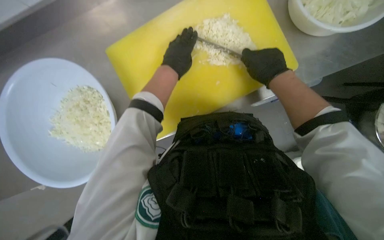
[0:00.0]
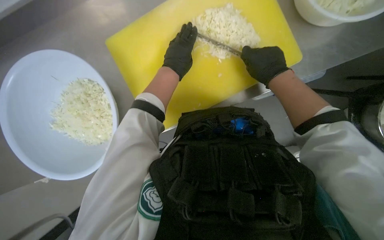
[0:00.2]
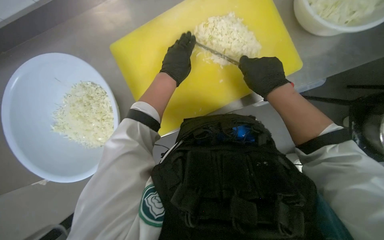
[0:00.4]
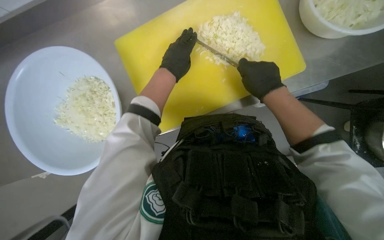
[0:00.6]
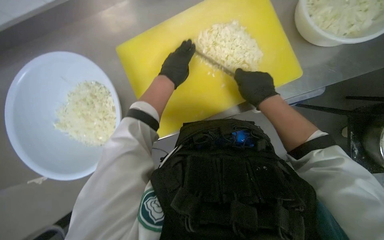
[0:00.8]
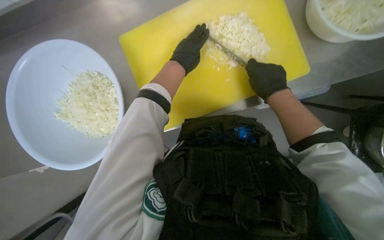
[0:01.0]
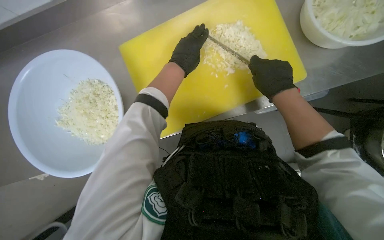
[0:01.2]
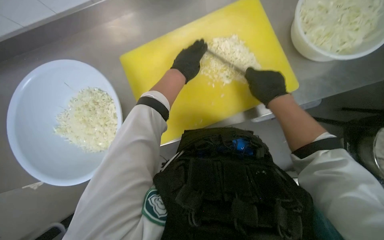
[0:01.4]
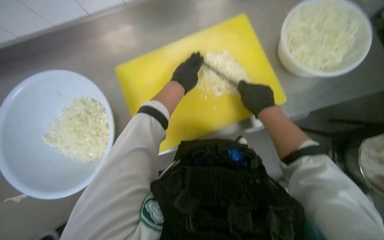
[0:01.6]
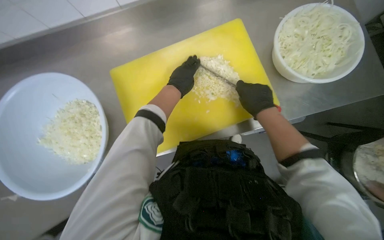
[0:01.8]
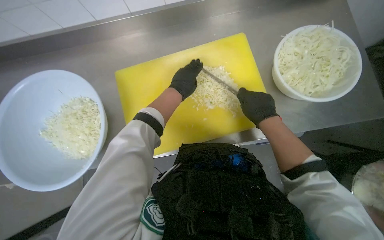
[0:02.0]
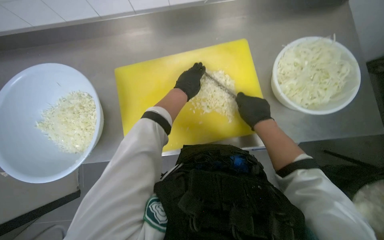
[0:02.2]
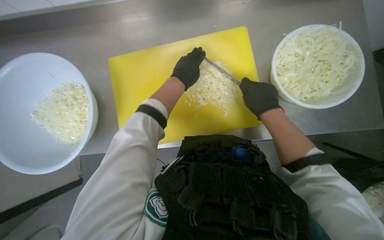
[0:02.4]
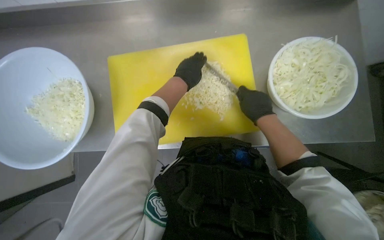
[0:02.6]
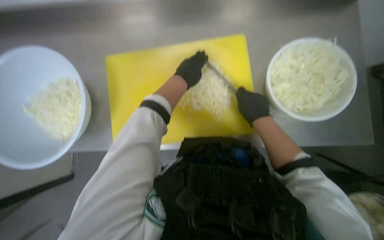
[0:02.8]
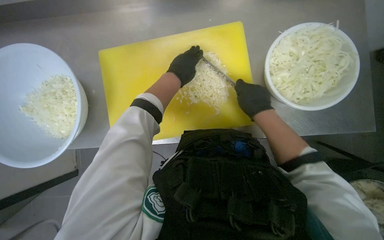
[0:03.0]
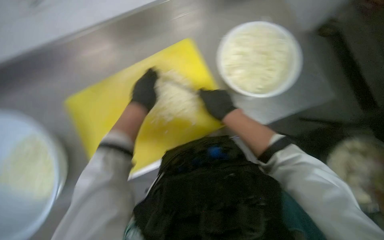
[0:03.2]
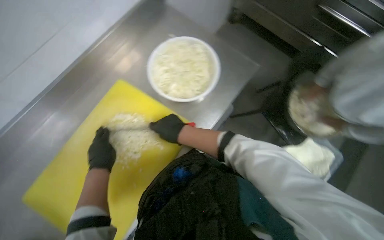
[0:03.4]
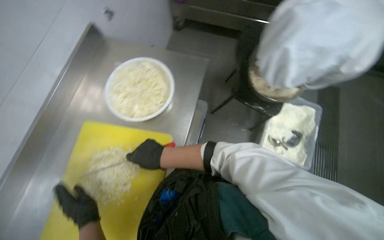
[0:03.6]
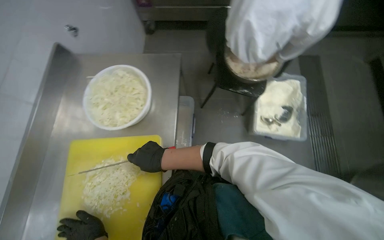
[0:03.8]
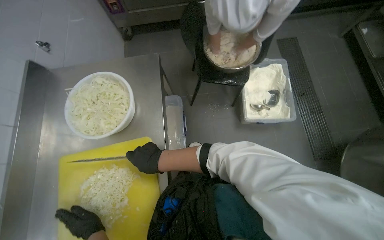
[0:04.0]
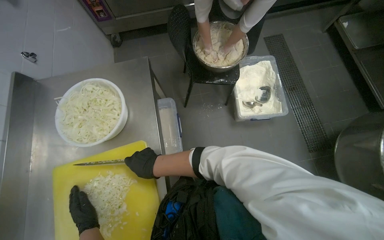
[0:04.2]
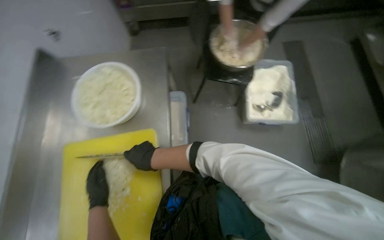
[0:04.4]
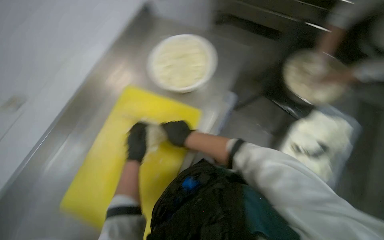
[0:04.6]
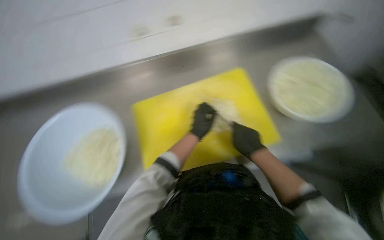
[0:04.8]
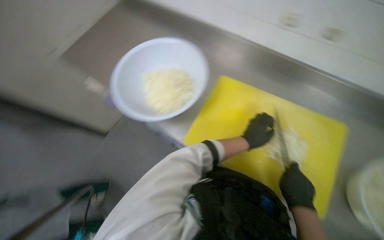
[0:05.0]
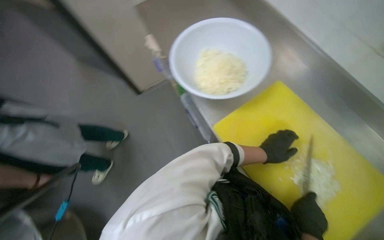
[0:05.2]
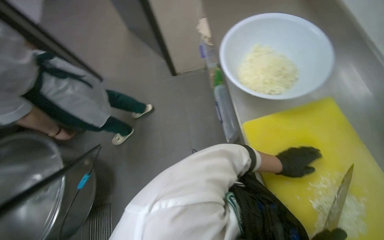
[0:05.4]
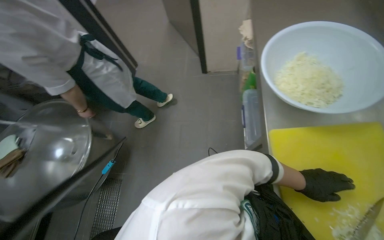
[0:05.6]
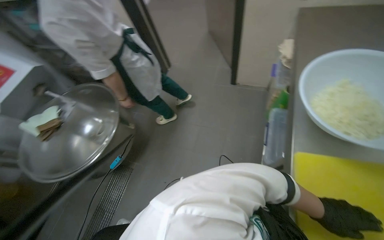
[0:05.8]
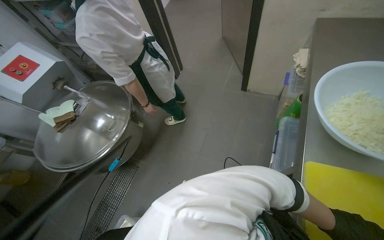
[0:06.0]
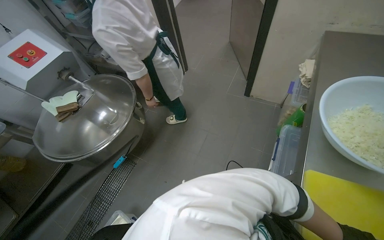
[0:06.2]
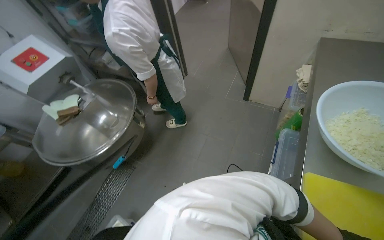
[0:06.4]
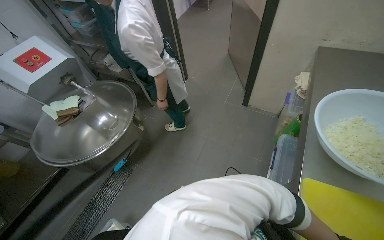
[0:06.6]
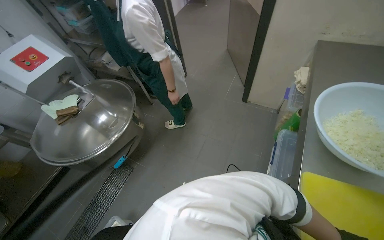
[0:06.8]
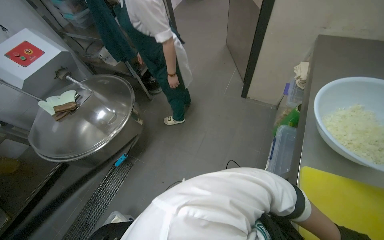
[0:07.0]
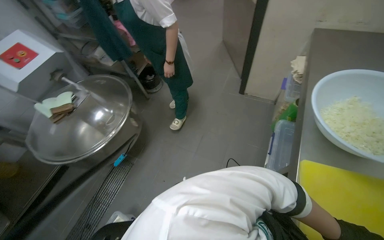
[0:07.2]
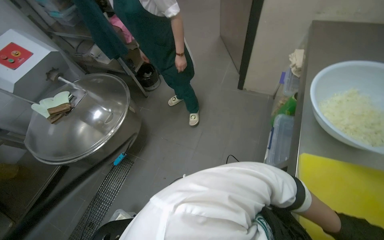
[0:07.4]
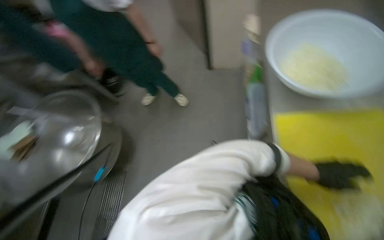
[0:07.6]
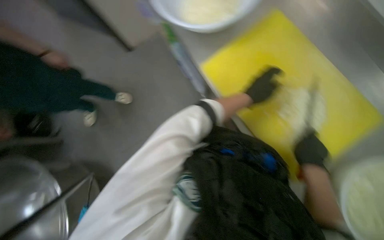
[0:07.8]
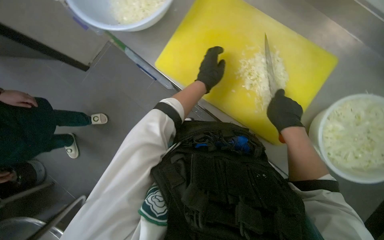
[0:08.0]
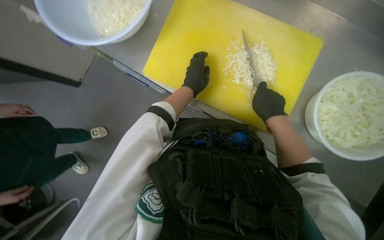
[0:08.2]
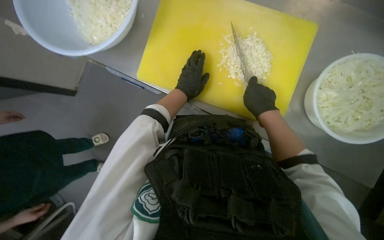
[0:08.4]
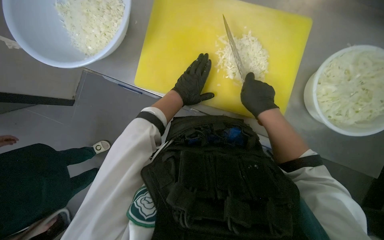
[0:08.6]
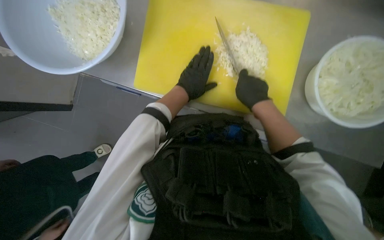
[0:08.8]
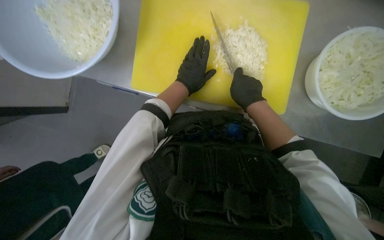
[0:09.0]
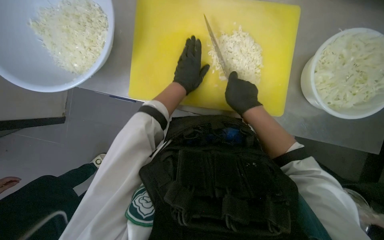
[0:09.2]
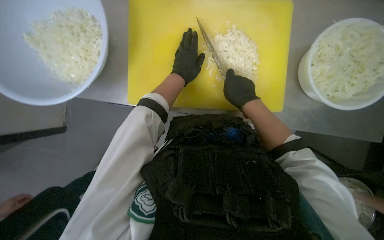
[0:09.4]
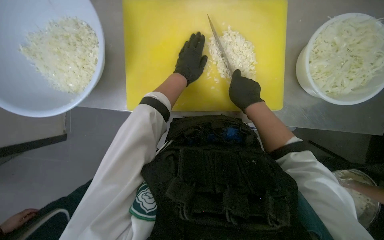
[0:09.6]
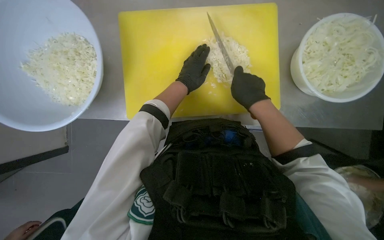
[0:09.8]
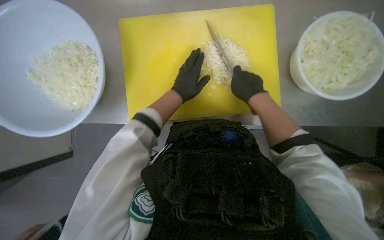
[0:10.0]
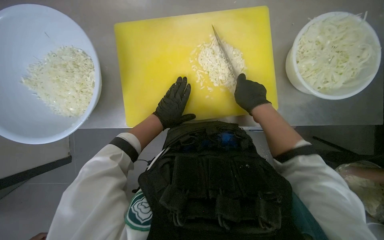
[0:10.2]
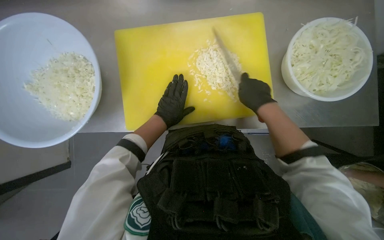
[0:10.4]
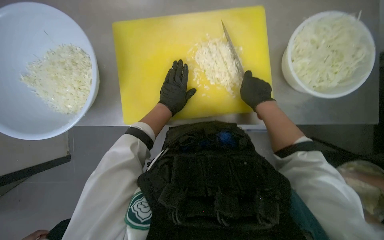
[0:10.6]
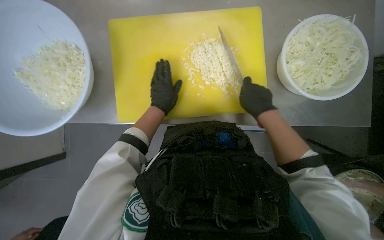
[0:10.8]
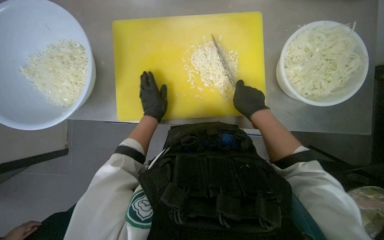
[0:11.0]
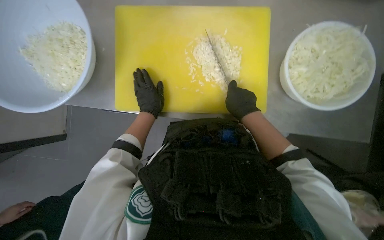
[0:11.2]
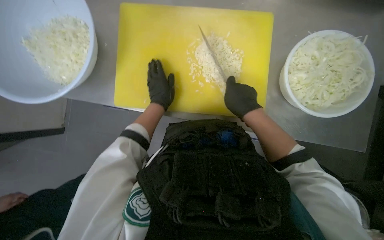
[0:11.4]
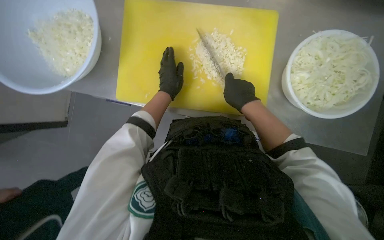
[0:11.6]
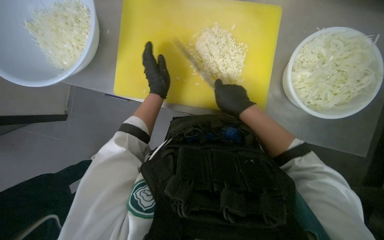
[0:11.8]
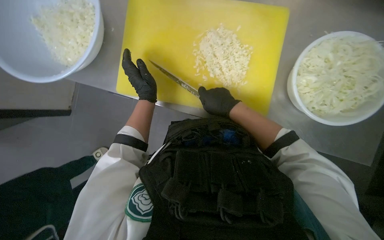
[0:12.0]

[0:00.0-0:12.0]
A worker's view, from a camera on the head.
Job: preparing food.
The whole recording: Chopping onions. The worker chops another piece of onion on the yellow cutting board.
0:00.0 to 0:01.6: The hands are busy where they are.
0:01.6 to 0:03.0: The hands stay close to where they were, moving slightly.
0:03.0 to 0:04.4: The wearer looks roughly 90 degrees further to the right.
0:04.4 to 0:06.0: The wearer looks approximately 135 degrees further to the left.
0:07.6 to 0:09.0: The head turns to the right by approximately 75 degrees. The view tilts approximately 10 degrees downward.
0:10.4 to 0:12.0: The right hand is displaced to the left by some 10 cm.

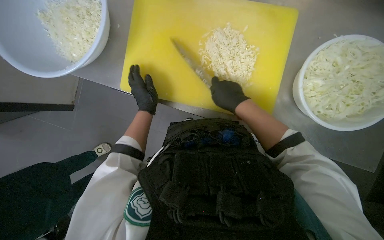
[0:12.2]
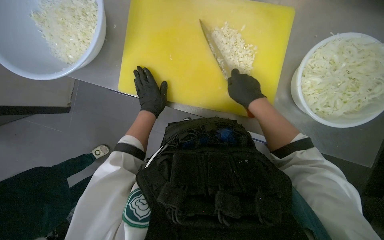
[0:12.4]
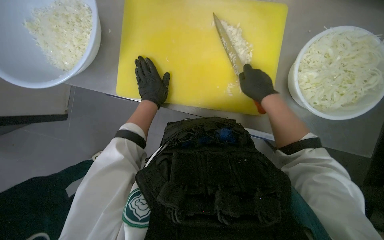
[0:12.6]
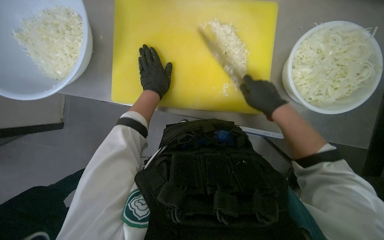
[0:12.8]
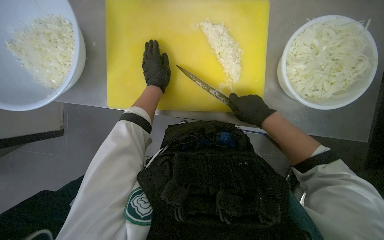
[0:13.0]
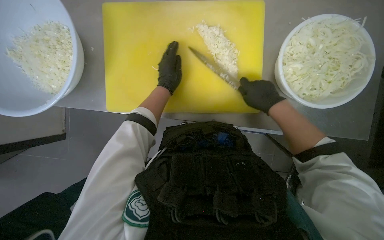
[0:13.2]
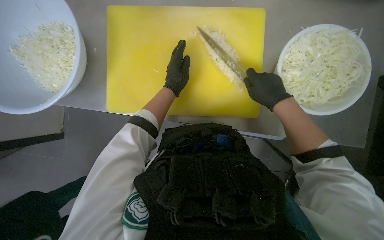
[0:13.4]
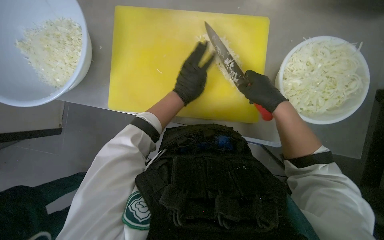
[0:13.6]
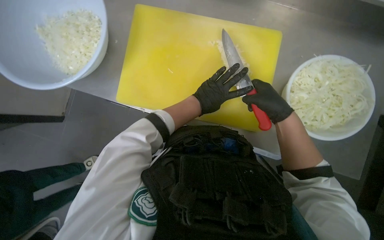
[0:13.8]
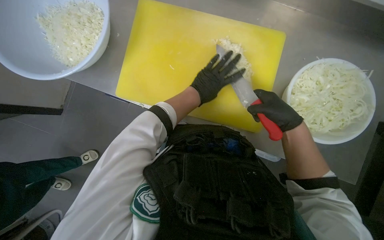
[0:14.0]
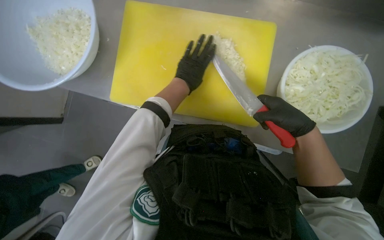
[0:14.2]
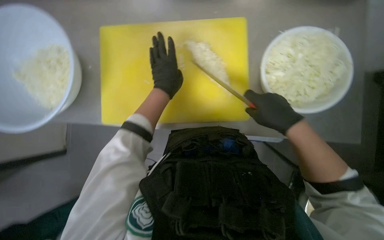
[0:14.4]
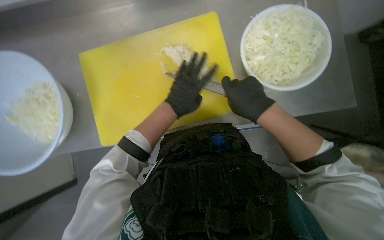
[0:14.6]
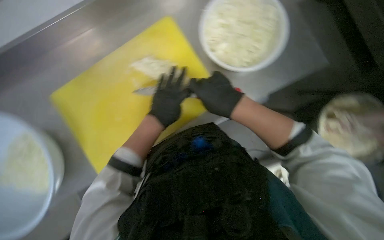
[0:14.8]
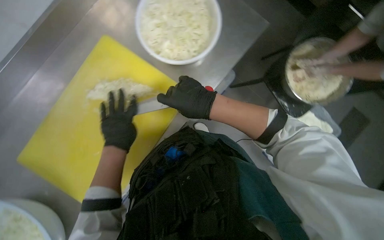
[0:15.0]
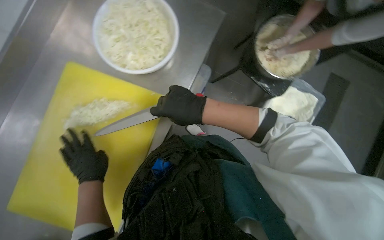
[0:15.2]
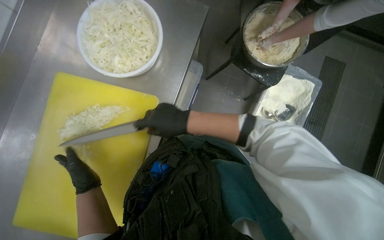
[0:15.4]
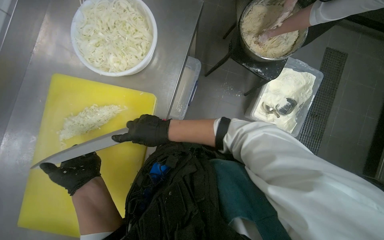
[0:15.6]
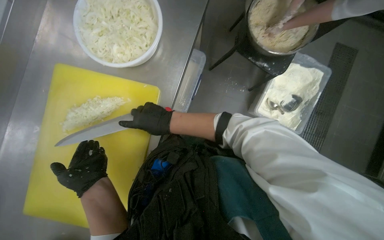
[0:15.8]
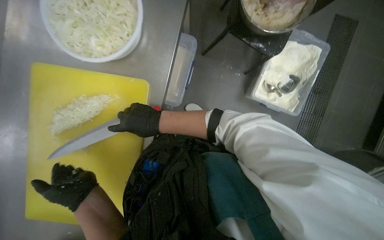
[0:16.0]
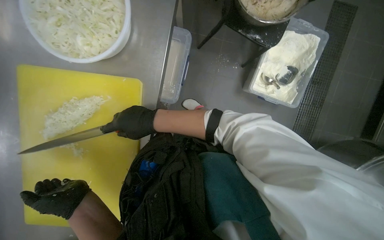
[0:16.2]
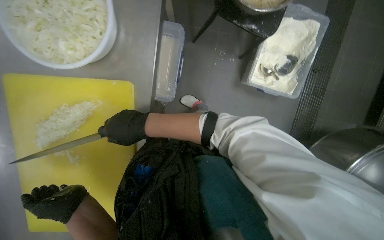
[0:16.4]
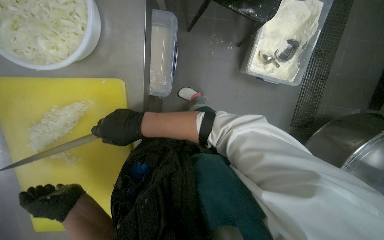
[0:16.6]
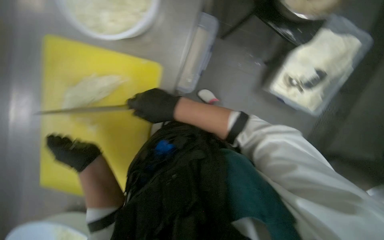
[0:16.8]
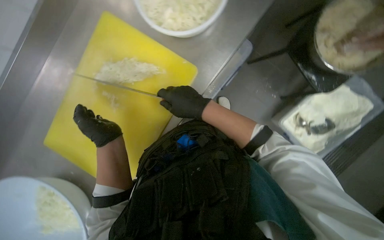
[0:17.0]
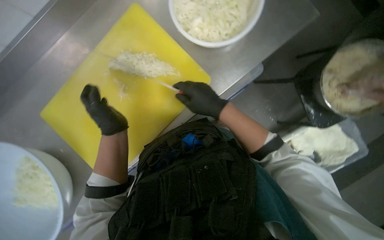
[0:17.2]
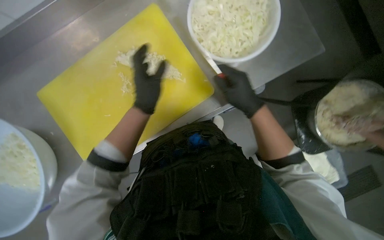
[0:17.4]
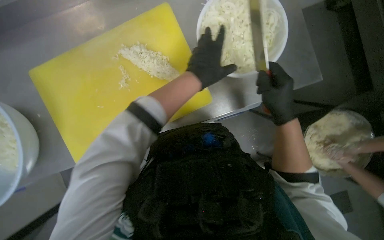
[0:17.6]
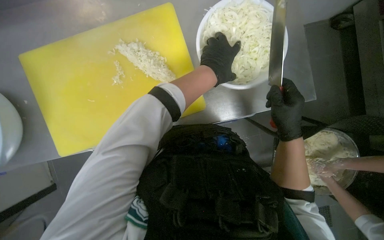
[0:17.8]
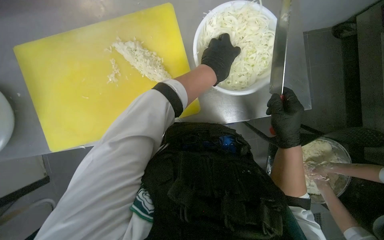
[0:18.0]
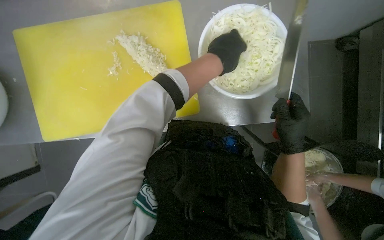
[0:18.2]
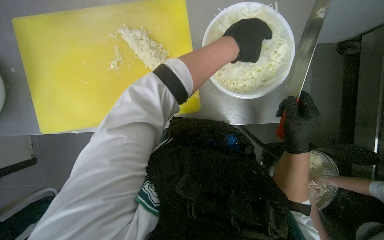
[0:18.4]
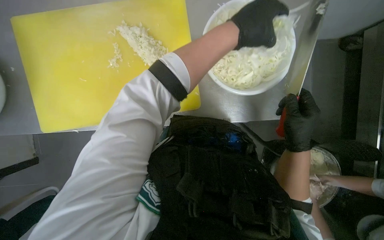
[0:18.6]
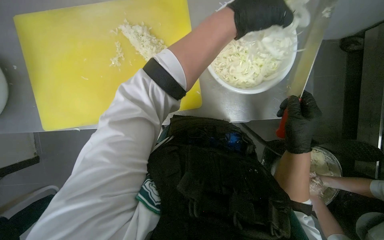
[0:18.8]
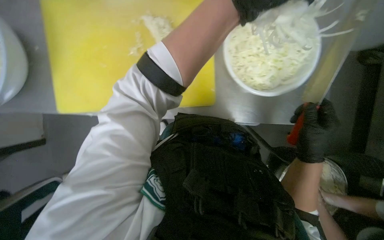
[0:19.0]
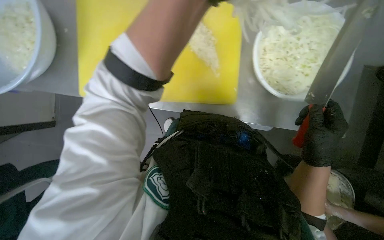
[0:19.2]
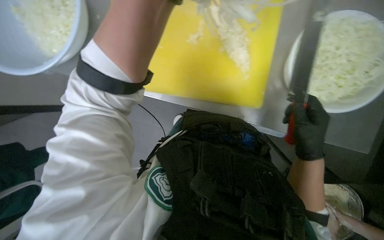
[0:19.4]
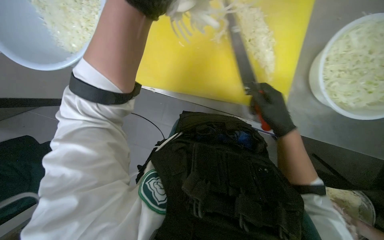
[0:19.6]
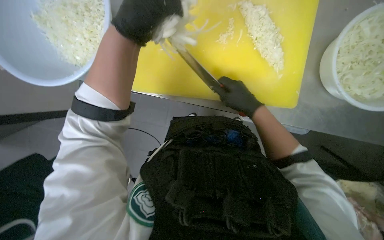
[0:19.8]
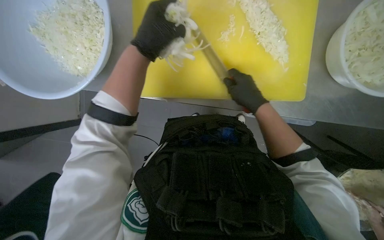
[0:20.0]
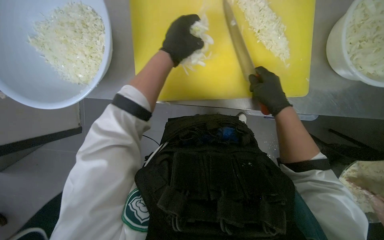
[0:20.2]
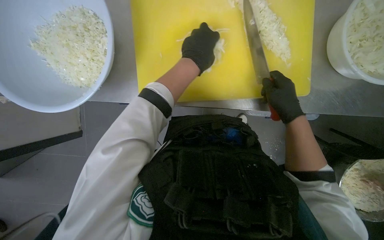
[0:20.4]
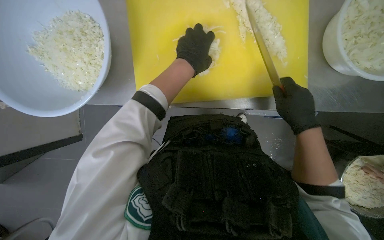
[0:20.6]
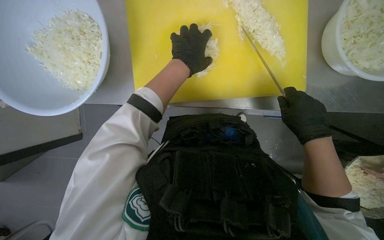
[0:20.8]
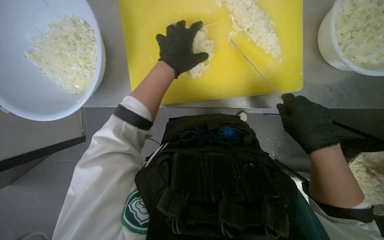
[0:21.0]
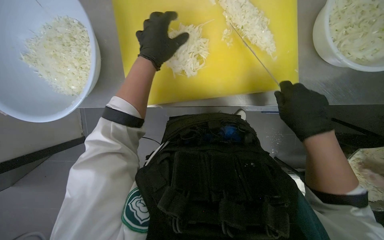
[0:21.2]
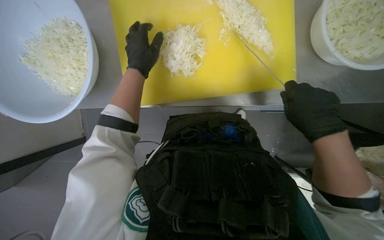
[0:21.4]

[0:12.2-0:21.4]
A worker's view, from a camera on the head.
Job: preparing food.
The whole recording: Chopping onions. The worker chops another piece of onion on the yellow cutting board.
0:12.2 to 0:13.8: The hands both shift to the right by about 15 cm.
0:13.8 to 0:15.2: Everything in view rotates some 45 degrees counterclockwise. The left hand is displaced to the left and down the picture by roughly 15 cm.
0:16.8 to 0:18.4: The view swings roughly 15 degrees to the right. The view tilts some 15 degrees upward. Everything in view rotates roughly 60 degrees clockwise.
0:18.4 to 0:19.8: The right hand travels up the picture by about 10 cm.
